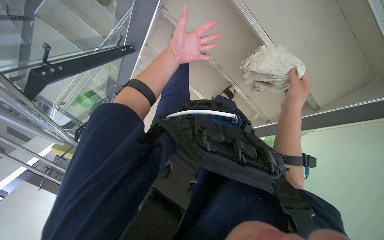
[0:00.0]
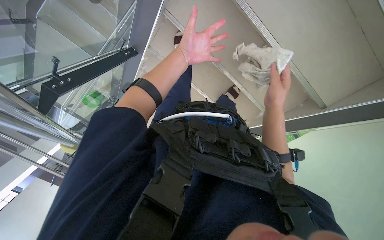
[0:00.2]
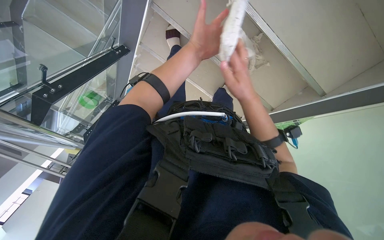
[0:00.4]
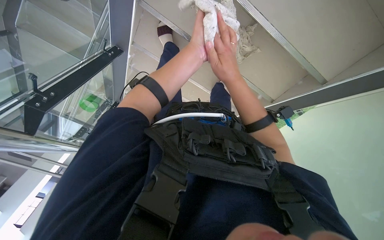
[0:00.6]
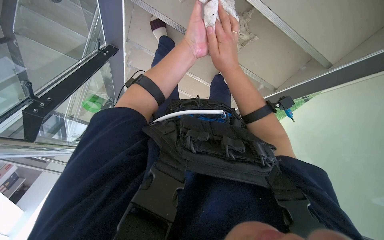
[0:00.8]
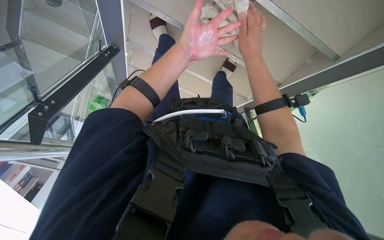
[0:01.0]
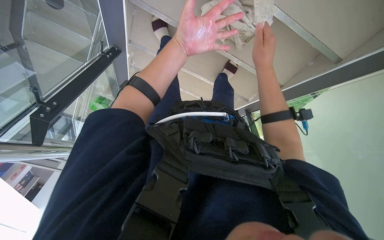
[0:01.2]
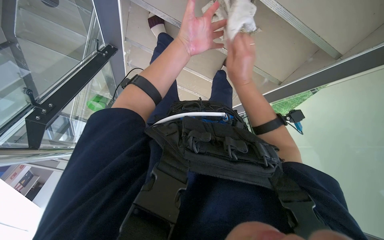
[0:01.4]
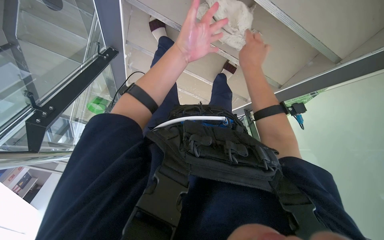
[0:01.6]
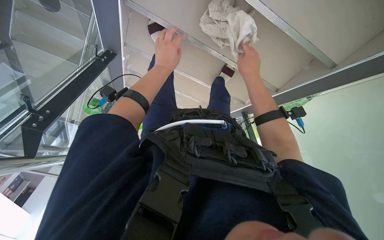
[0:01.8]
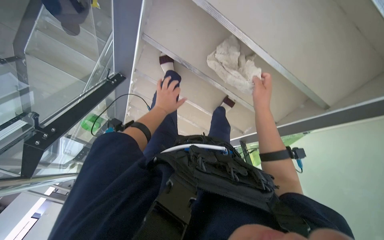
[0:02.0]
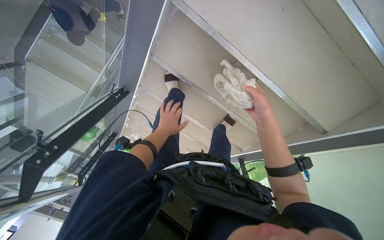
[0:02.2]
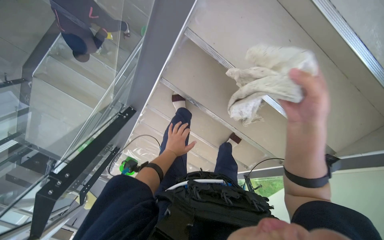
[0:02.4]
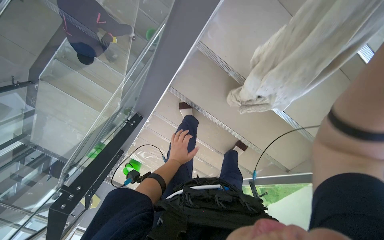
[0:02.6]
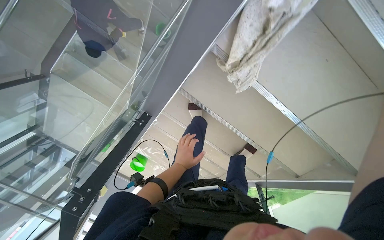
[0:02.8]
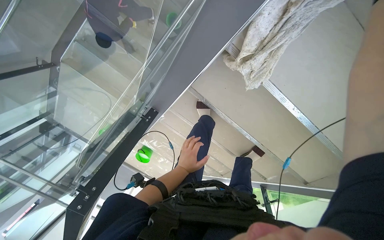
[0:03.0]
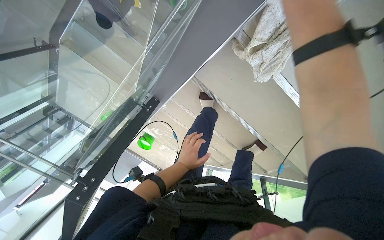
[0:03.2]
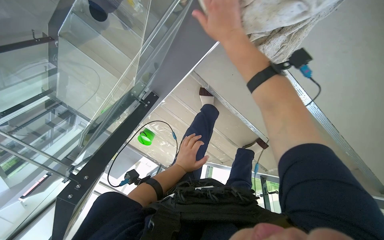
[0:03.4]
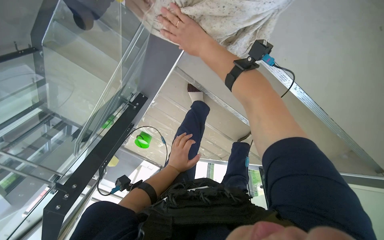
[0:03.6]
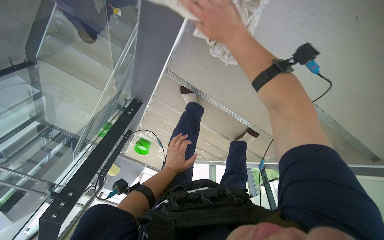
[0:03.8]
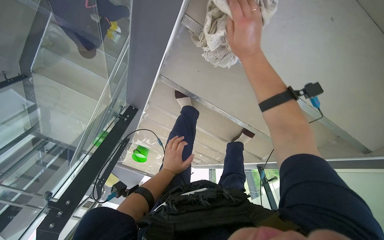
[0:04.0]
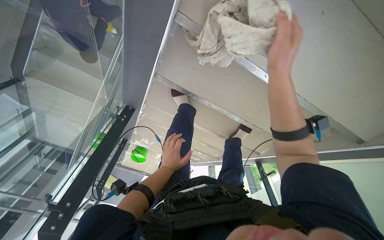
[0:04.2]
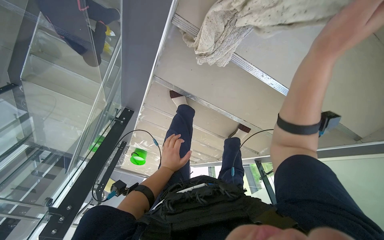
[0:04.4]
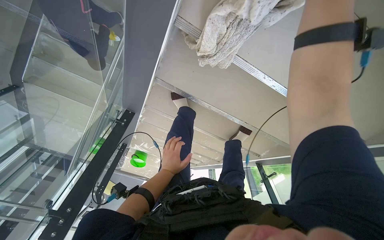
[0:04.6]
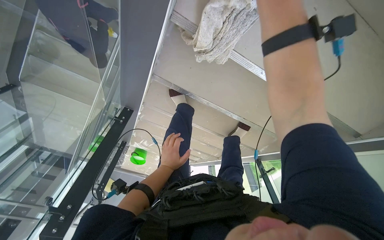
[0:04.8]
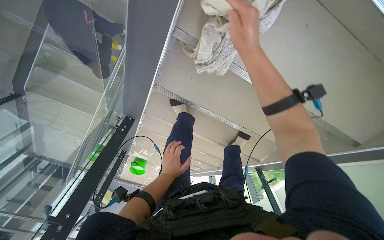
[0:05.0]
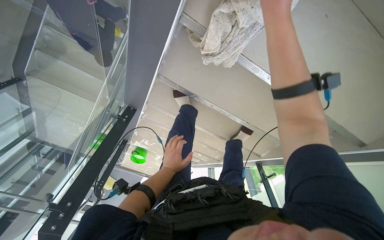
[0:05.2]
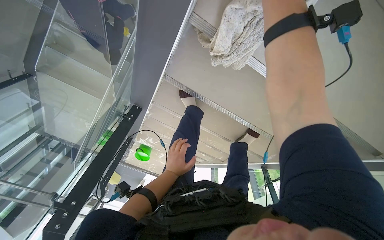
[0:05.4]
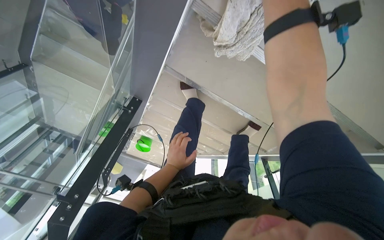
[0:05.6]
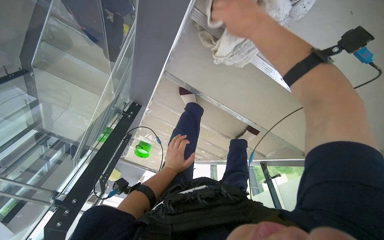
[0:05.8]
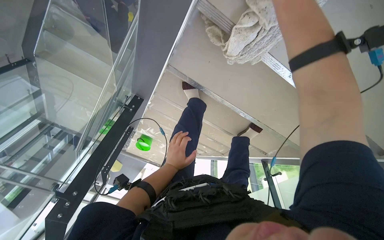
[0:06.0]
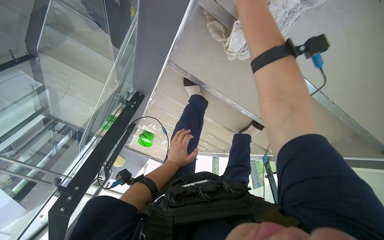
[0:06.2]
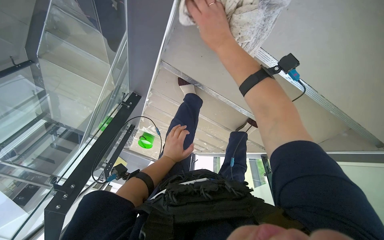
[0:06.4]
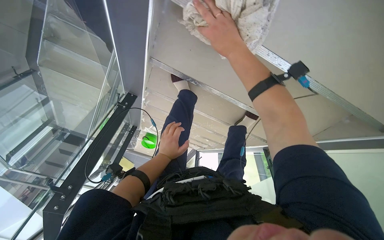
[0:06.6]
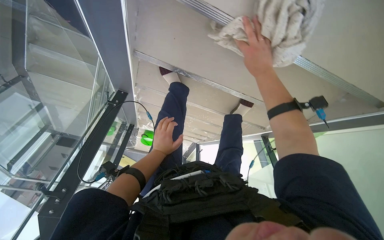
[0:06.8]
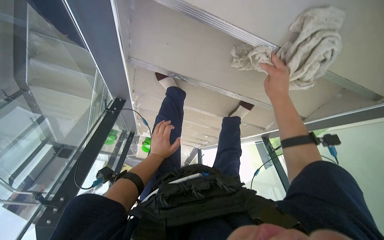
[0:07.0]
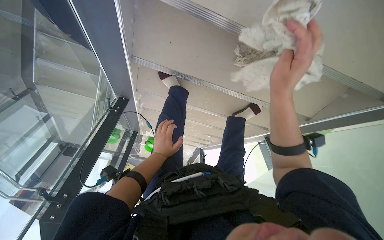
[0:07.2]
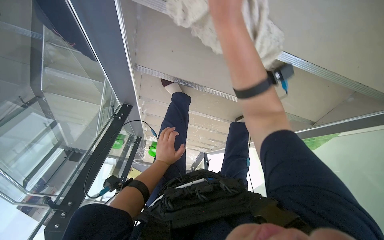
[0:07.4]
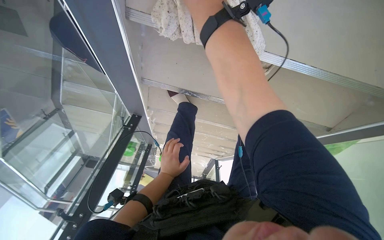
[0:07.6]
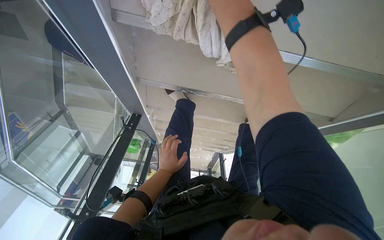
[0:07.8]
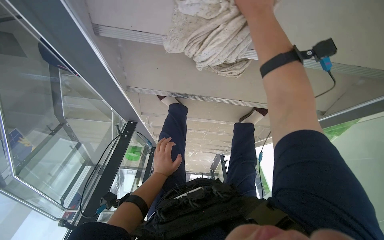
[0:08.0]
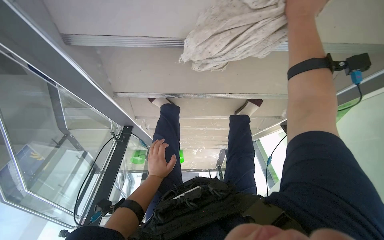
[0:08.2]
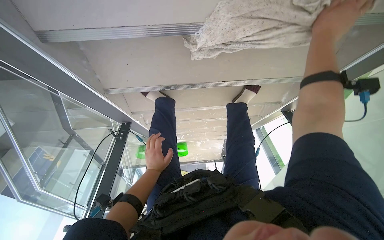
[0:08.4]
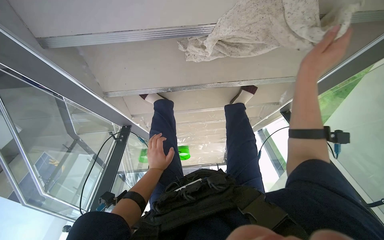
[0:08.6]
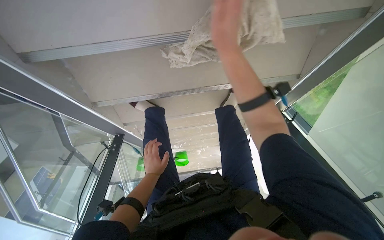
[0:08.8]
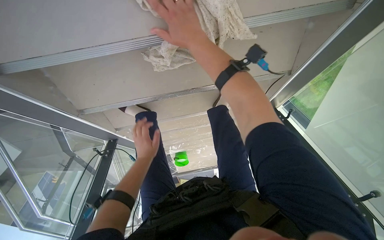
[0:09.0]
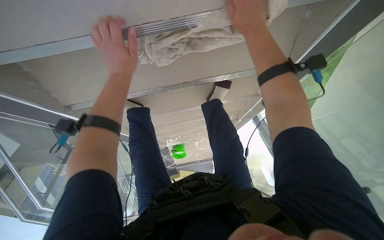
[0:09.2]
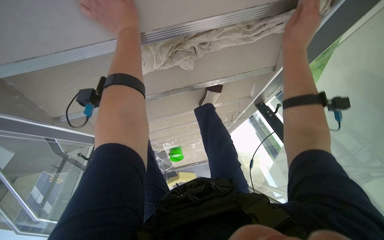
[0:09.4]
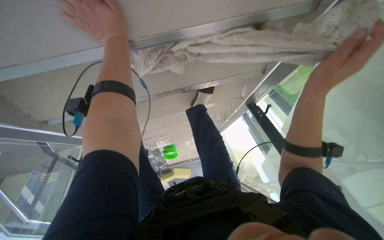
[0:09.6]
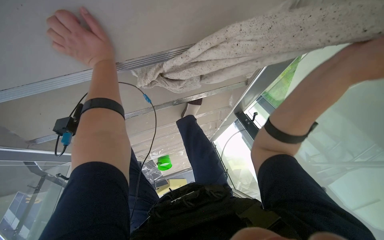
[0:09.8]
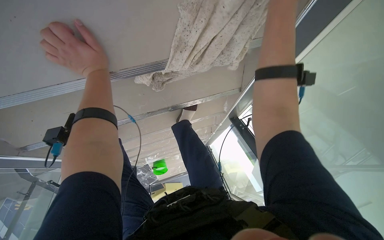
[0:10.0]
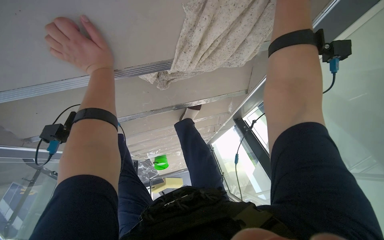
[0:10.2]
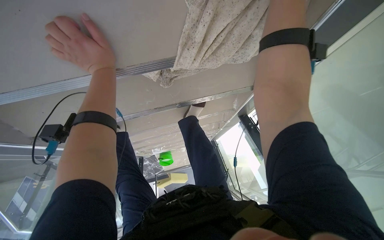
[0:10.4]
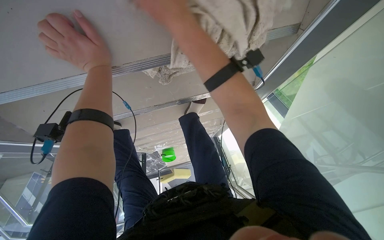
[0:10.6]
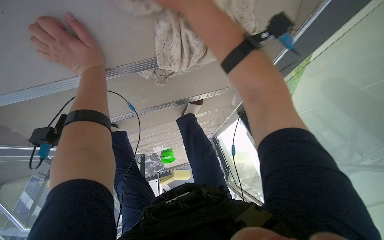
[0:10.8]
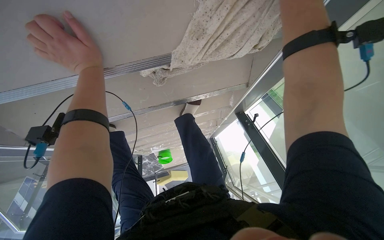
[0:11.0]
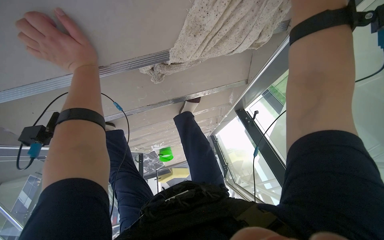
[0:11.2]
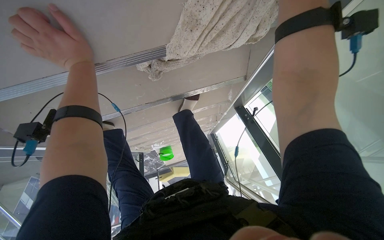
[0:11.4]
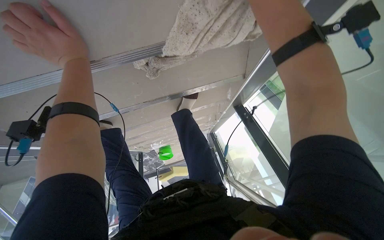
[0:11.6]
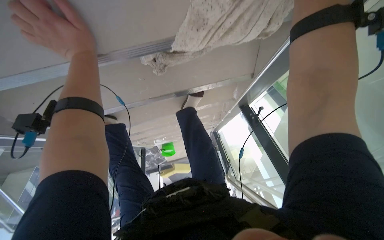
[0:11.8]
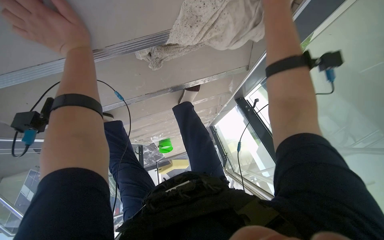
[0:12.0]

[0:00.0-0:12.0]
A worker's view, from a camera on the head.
Job: wiping surfaces.
The whole recording: Wiping stairs and railings. The worker wipes the glass railing and the underside of the stairs with a cloth.
0:00.0 to 0:01.6: The camera travels about 40 cm. The camera pitches downward, by about 15 degrees.
0:01.6 to 0:03.0: The camera pitches upward, by approximately 10 degrees. The left hand shifts some 10 cm farther from the camera.
0:06.0 to 0:07.6: The right hand heads farther from the camera, covering roughly 15 cm, and travels down the picture and back again, about 25 cm each way.
0:07.6 to 0:09.0: The right hand travels to the right and back again, about 40 cm each way.
0:09.0 to 0:10.4: The left hand moves up the picture and nearer to the camera, approximately 40 cm.

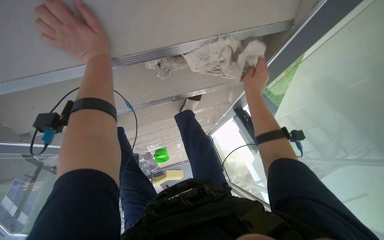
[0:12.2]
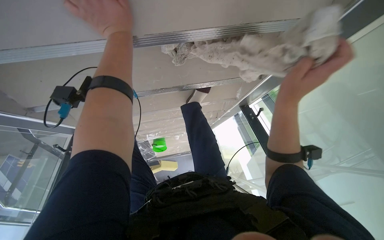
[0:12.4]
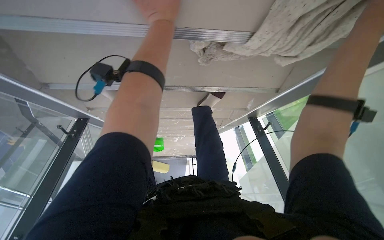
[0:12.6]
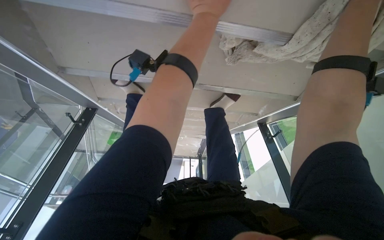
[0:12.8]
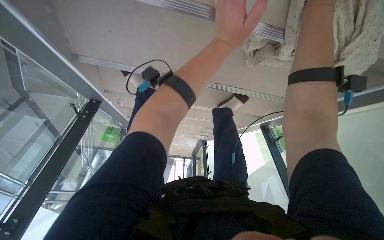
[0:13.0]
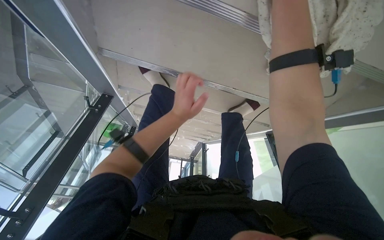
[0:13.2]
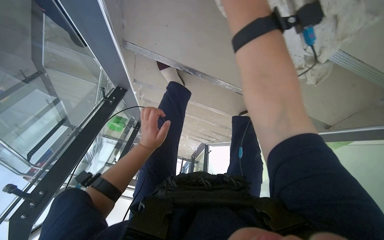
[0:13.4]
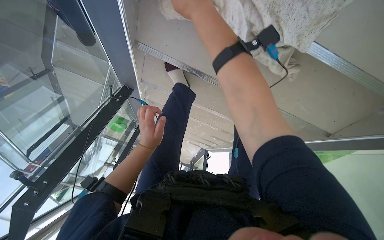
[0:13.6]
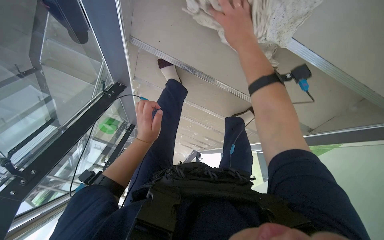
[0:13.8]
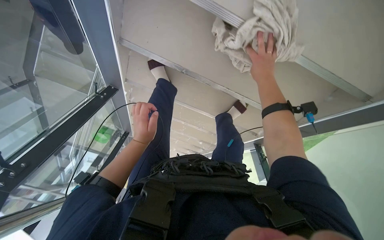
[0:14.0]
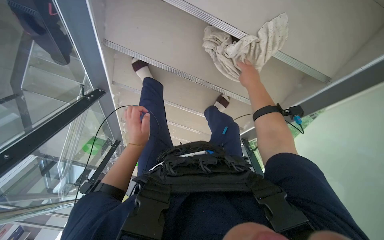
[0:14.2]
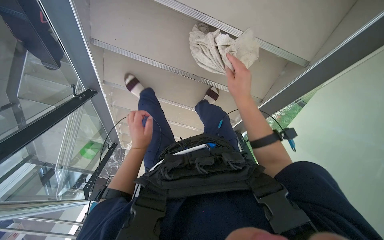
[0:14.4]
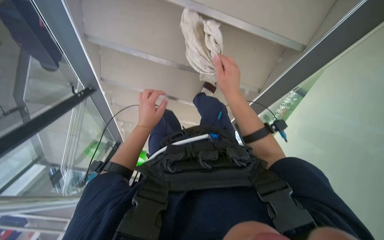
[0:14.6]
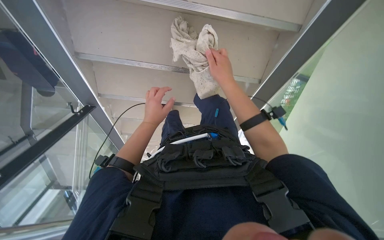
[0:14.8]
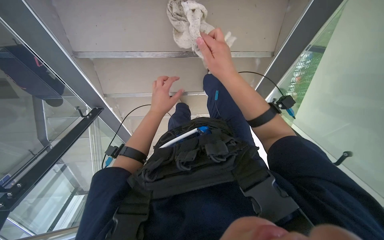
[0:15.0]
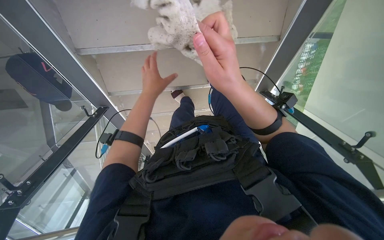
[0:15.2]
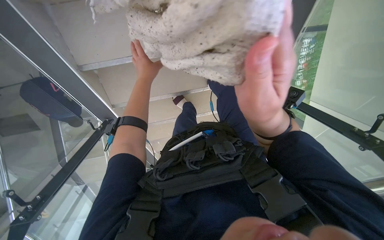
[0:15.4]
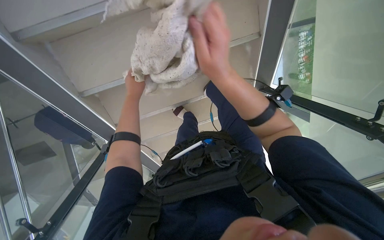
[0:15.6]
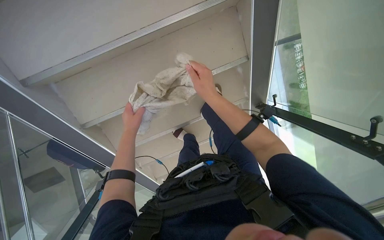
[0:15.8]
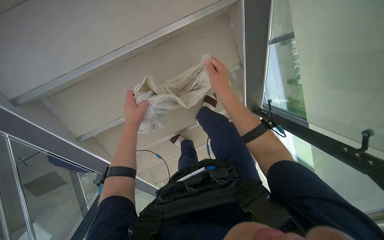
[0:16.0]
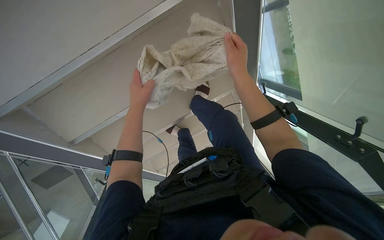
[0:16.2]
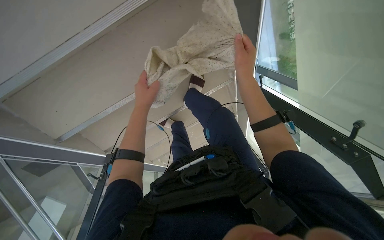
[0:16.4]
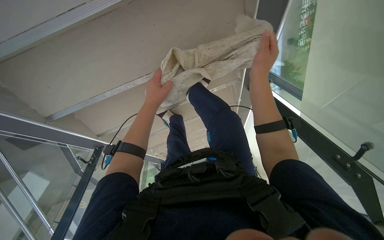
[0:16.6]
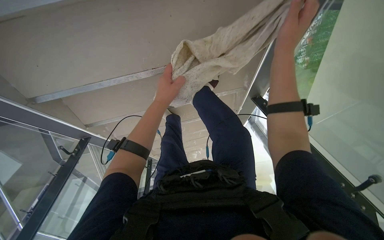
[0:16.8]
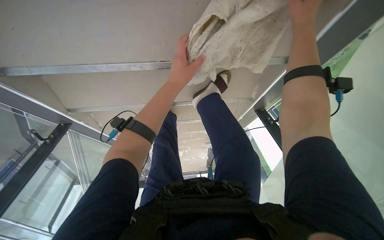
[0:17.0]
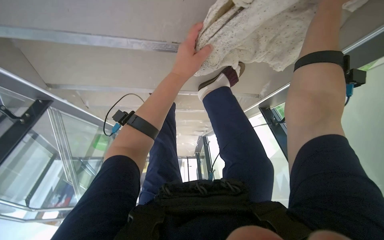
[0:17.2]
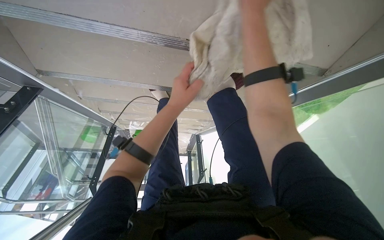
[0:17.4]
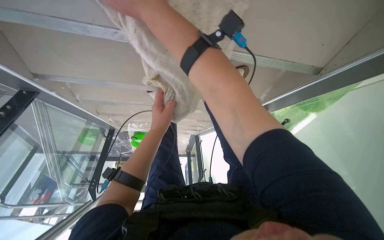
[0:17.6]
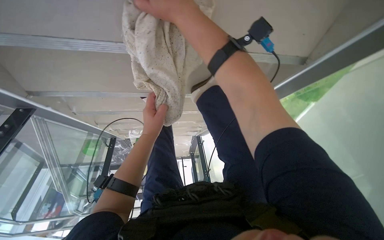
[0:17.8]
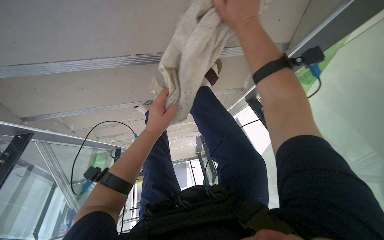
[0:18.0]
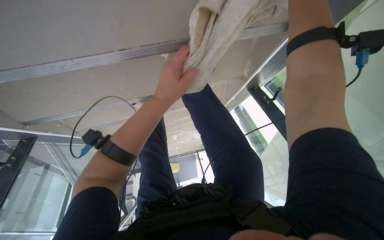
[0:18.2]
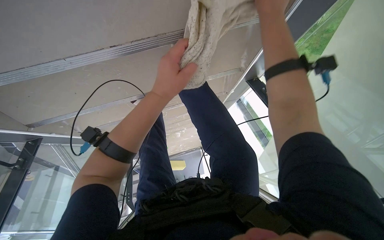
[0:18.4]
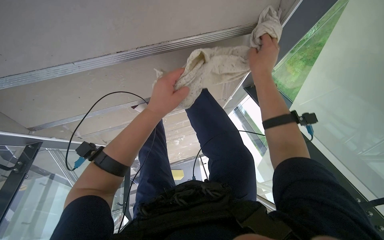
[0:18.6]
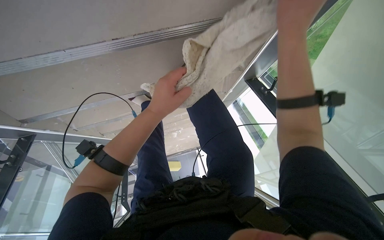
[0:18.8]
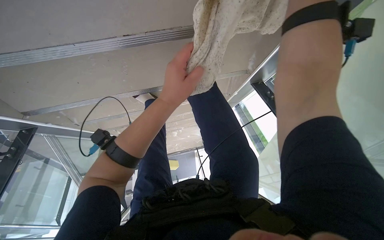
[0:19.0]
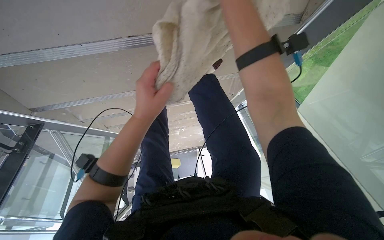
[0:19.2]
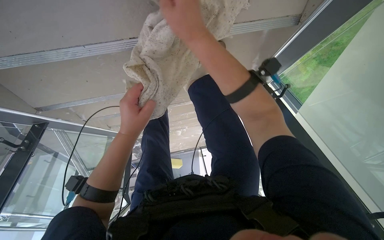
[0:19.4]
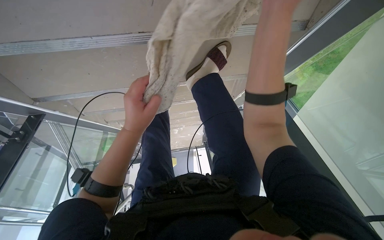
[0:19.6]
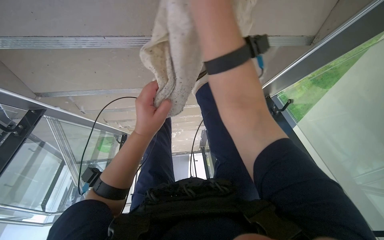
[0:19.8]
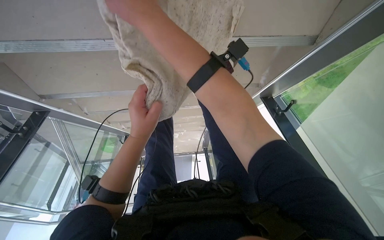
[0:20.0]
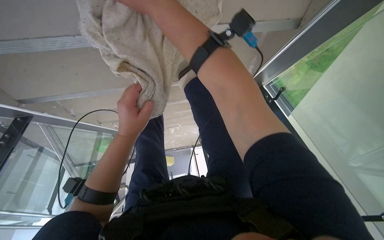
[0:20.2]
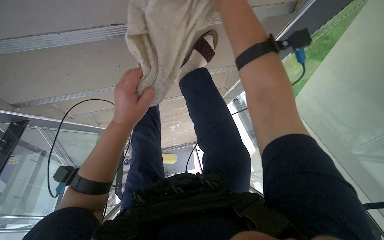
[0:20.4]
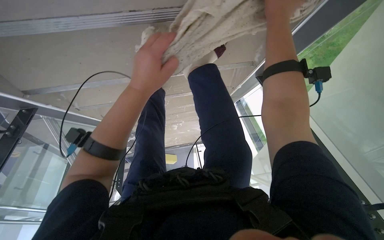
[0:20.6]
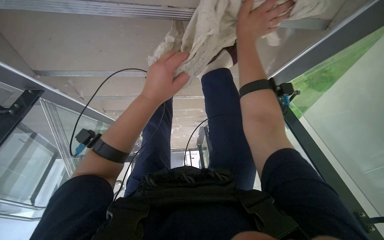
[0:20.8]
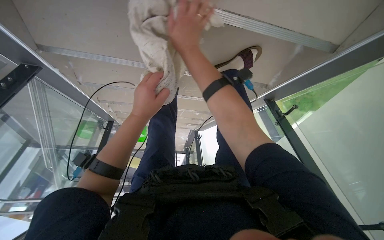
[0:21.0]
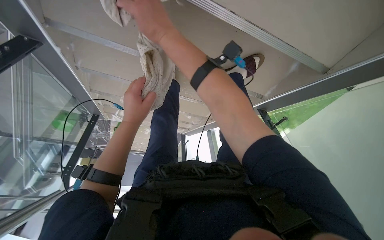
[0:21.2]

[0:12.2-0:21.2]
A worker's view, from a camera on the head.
Job: wiping surfaces.
The whole recording: Wiping stairs and railings. The worker wipes the glass railing and the underside of the stairs with a cloth.
0:12.2 to 0:13.8: The camera travels to the left, approximately 40 cm. Everything in view rotates approximately 35 degrees clockwise.
0:13.8 to 0:15.2: Everything in view rotates roughly 35 degrees counterclockwise.
0:15.2 to 0:16.6: The left hand goes down the picture and returns, some 5 cm each way, while the right hand heads to the right, covering roughly 15 cm.
0:18.2 to 0:19.8: The left hand goes about 10 cm down the picture.
0:19.8 to 0:21.2: The camera is aimed roughly 15 degrees further to the right.
